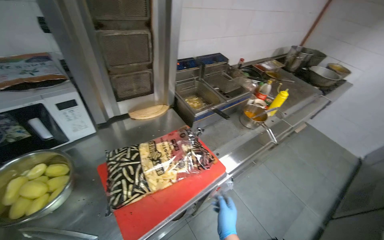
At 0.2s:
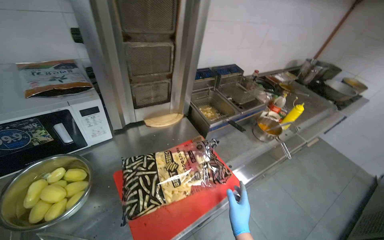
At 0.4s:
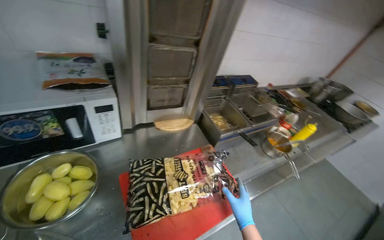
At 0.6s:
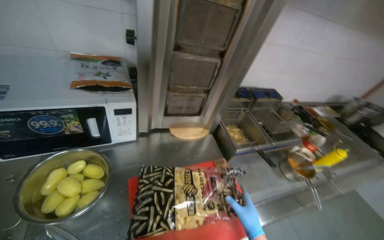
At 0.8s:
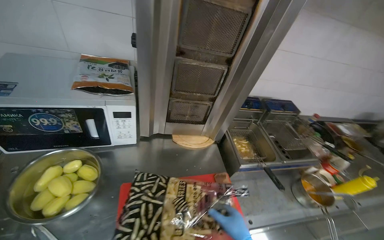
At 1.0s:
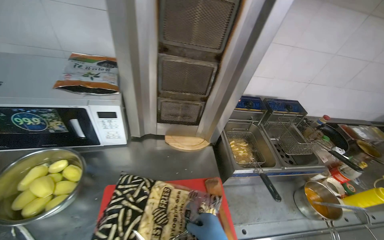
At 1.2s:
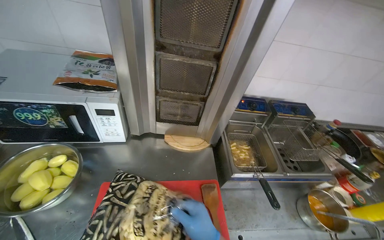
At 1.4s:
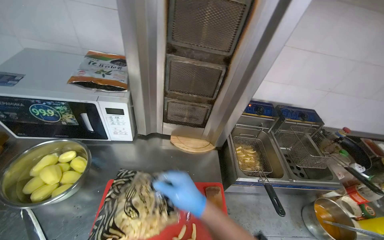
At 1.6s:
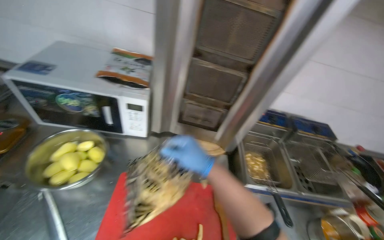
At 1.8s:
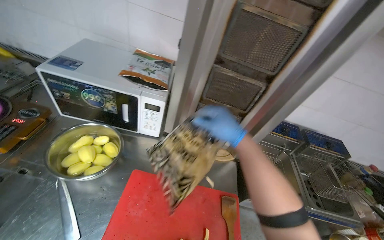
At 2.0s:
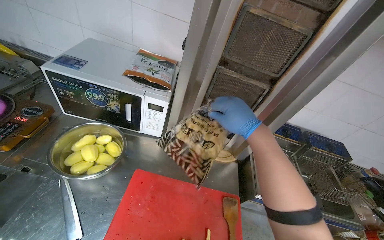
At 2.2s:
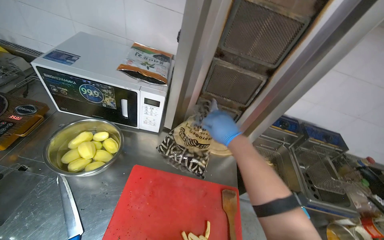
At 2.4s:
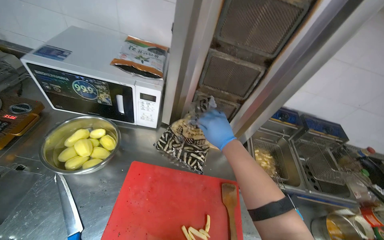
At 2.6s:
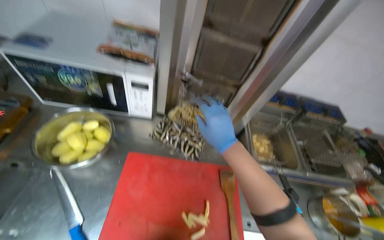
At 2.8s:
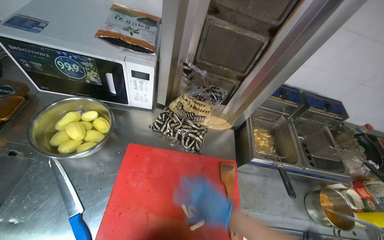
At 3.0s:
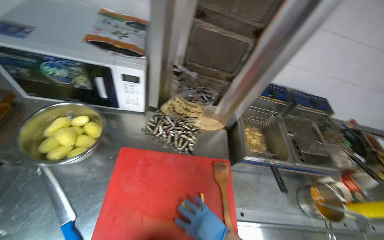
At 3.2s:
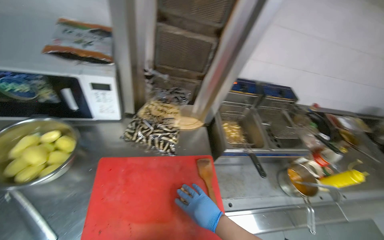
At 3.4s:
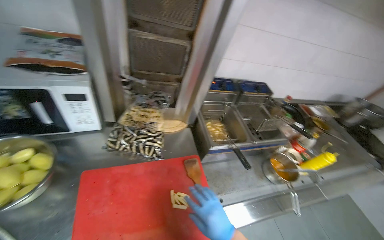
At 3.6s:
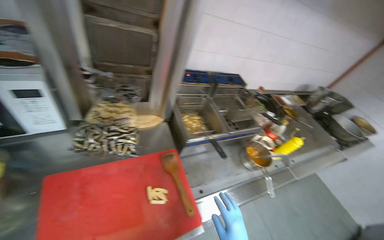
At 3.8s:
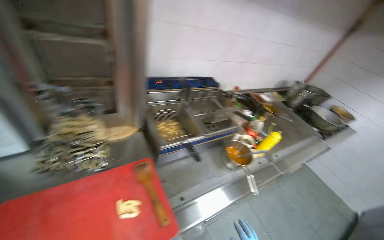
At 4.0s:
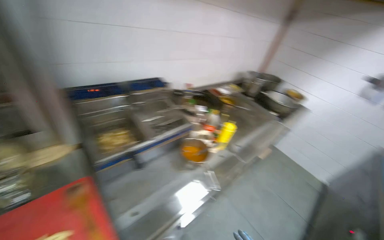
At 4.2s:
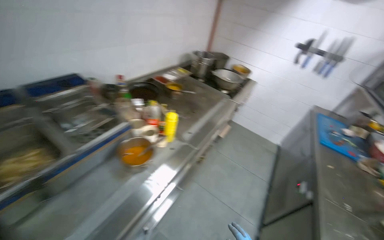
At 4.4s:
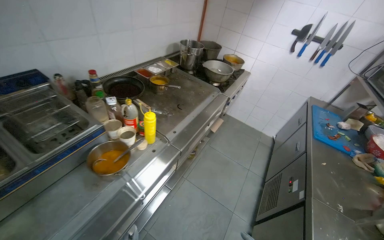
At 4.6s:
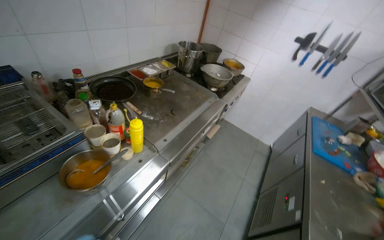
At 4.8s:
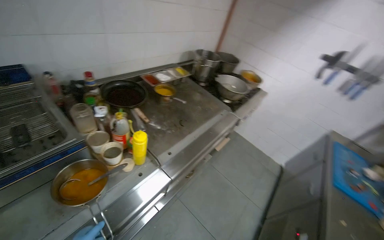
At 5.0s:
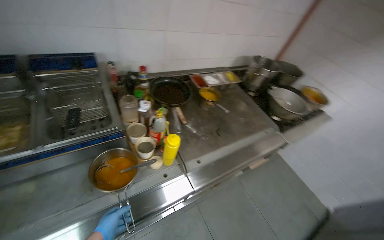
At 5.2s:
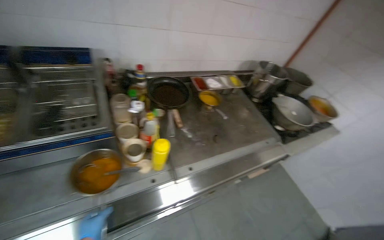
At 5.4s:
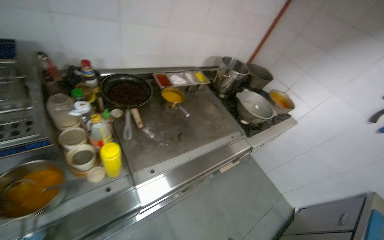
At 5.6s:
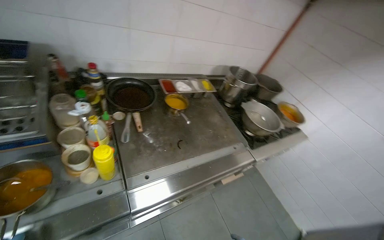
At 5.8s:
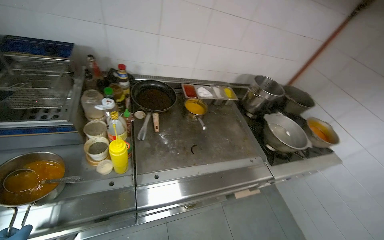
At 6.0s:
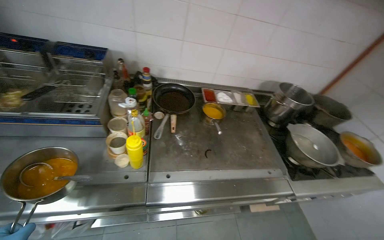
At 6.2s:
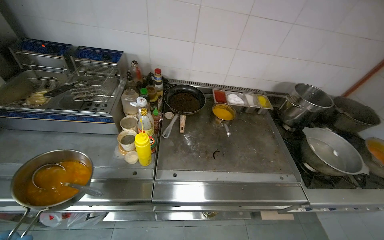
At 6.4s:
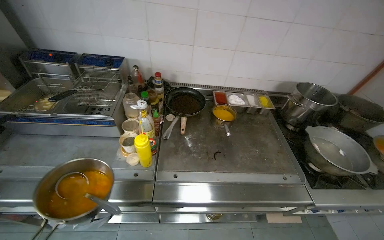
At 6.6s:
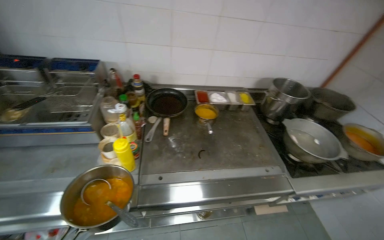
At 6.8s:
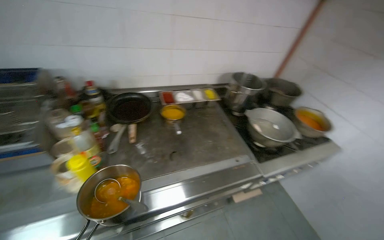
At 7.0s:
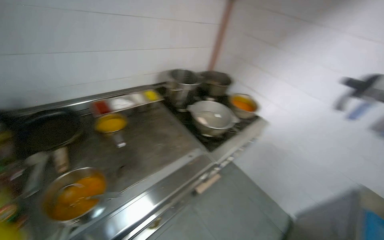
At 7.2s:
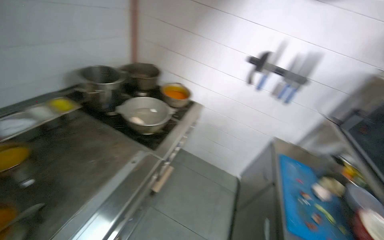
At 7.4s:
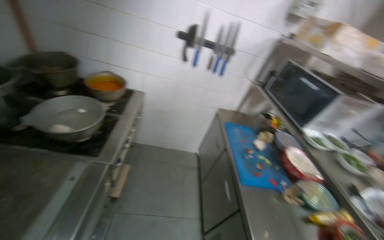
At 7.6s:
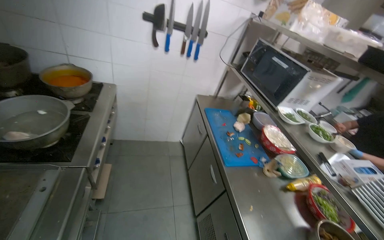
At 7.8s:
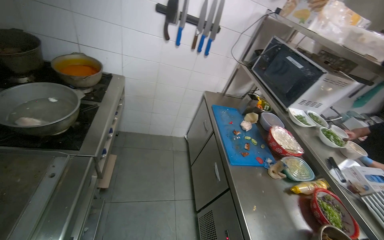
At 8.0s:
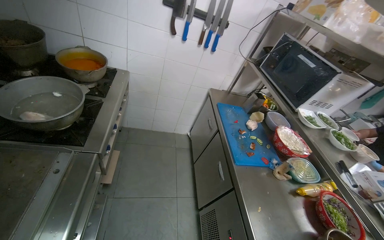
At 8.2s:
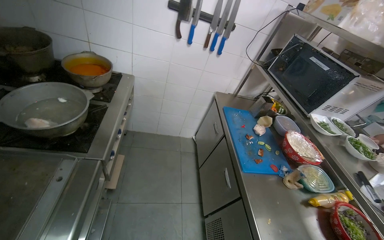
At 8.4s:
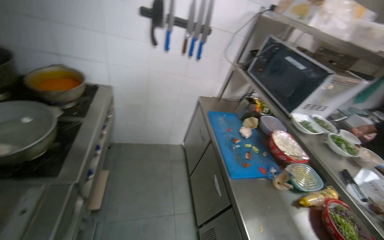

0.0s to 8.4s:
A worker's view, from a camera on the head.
Job: preparing food.
The whole recording: Placing meal and water on stove, organizing kitchen. The worker places the meal on the gas stove, organizes the kitchen area, and places water in a dish on the gas stove.
0.0s to 1.4s: The head rotates some 35 degrees to the left.
1.4s to 2.8s: The right hand goes up the picture and returns, about 20 cm each way.
2.8s to 4.2s: The camera travels approximately 60 cm. The wearer's head swings some 60 degrees to the right.
4.2s to 5.6s: The wearer moves approximately 60 cm. The wearer's head swings some 30 degrees to the left.
7.0s to 8.4s: The head turns to the right by roughly 55 degrees. The view tilts about 15 degrees downward.

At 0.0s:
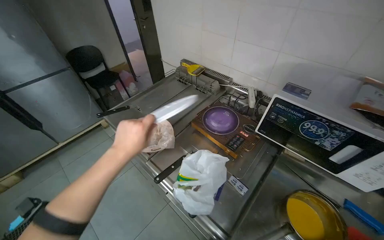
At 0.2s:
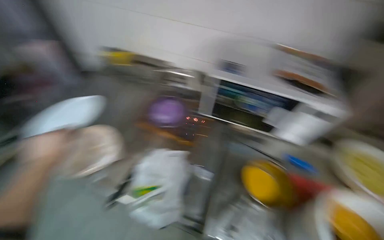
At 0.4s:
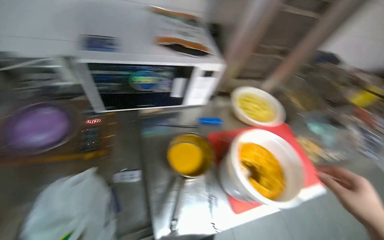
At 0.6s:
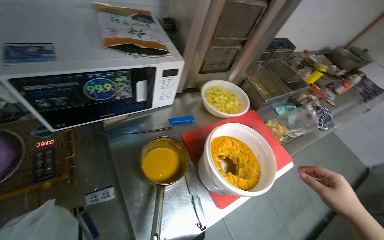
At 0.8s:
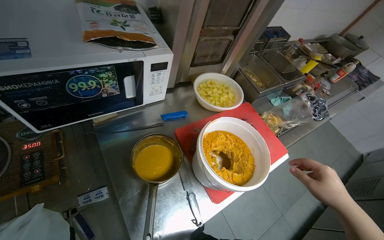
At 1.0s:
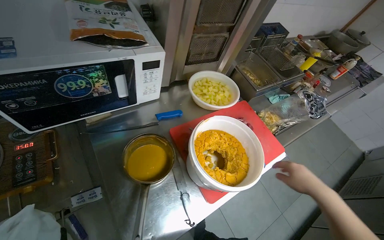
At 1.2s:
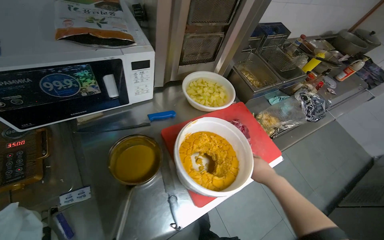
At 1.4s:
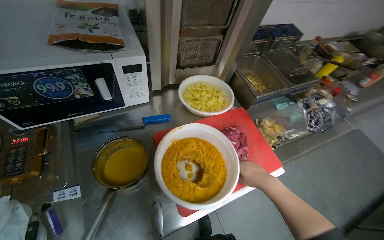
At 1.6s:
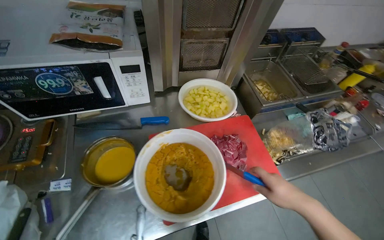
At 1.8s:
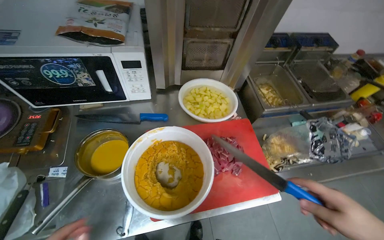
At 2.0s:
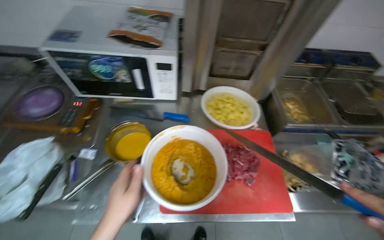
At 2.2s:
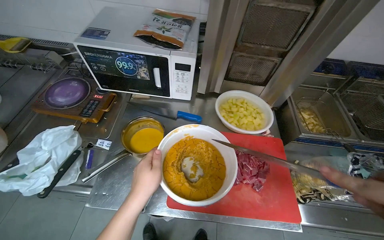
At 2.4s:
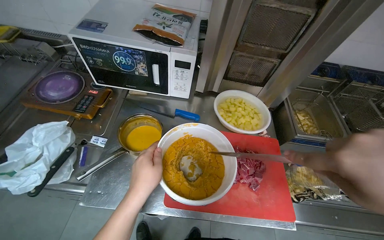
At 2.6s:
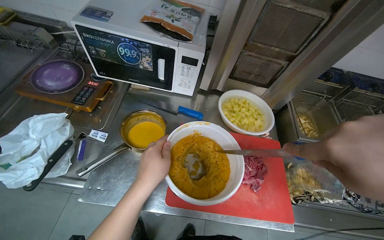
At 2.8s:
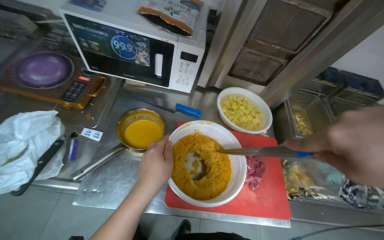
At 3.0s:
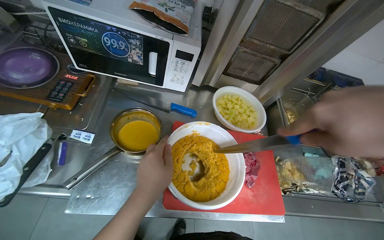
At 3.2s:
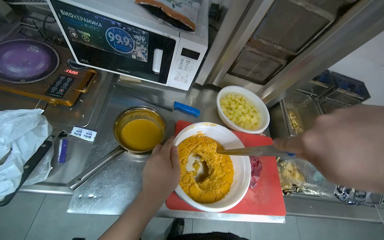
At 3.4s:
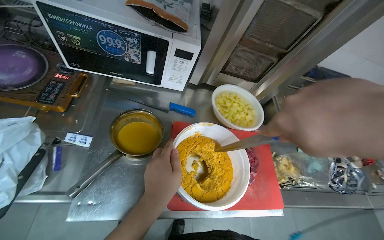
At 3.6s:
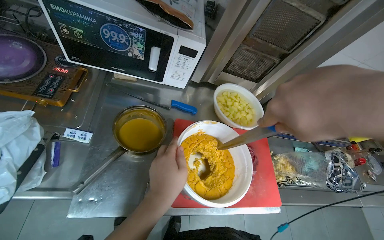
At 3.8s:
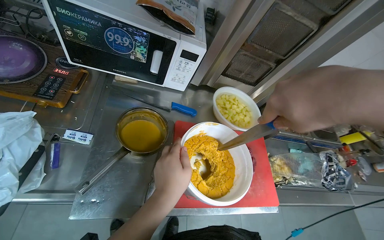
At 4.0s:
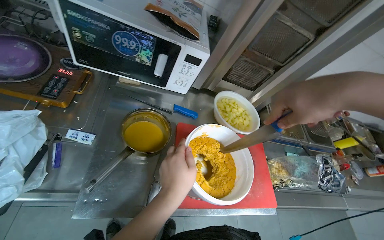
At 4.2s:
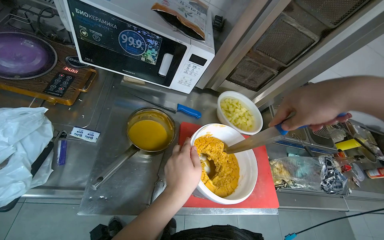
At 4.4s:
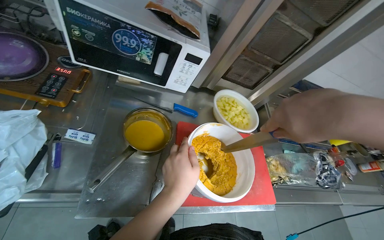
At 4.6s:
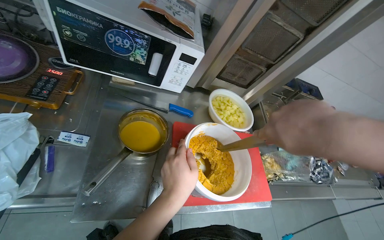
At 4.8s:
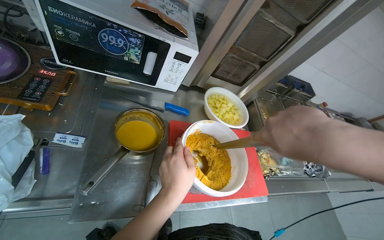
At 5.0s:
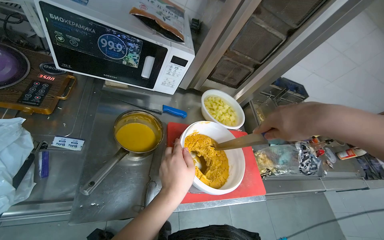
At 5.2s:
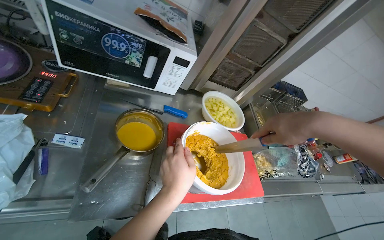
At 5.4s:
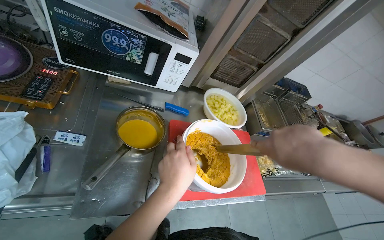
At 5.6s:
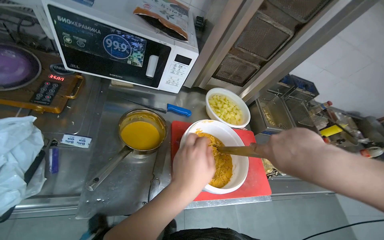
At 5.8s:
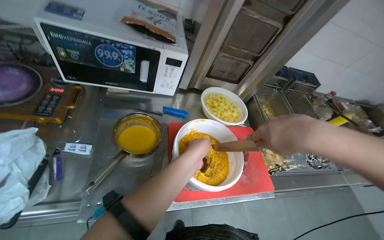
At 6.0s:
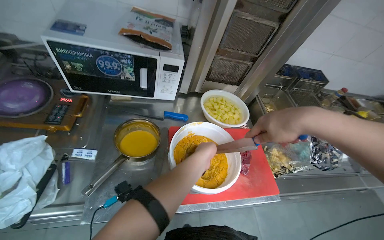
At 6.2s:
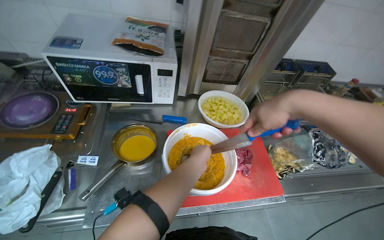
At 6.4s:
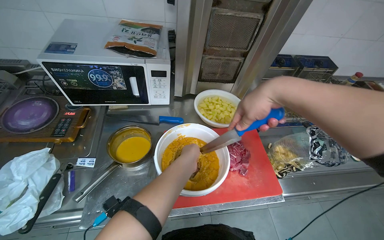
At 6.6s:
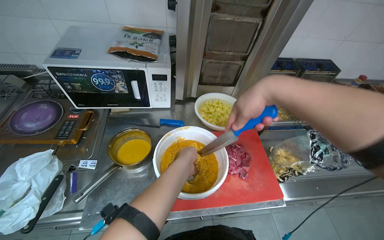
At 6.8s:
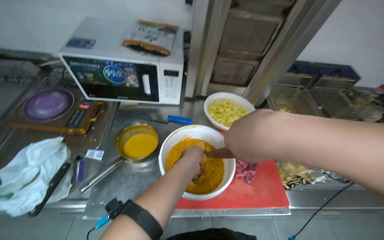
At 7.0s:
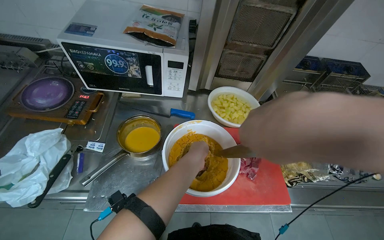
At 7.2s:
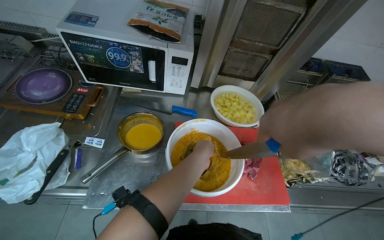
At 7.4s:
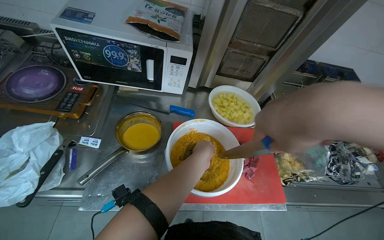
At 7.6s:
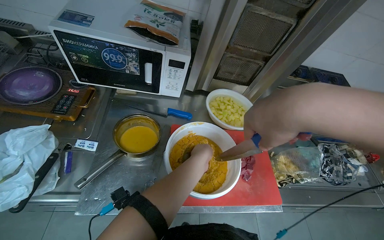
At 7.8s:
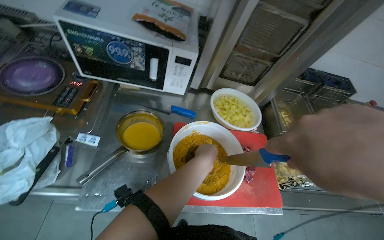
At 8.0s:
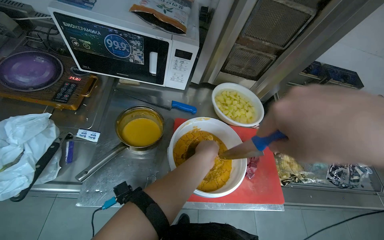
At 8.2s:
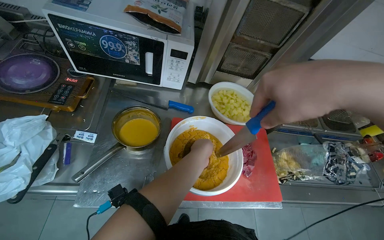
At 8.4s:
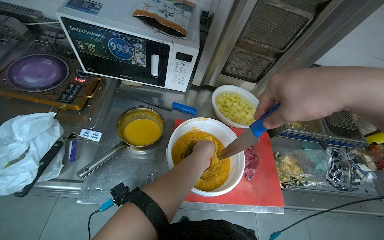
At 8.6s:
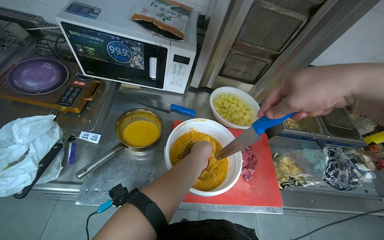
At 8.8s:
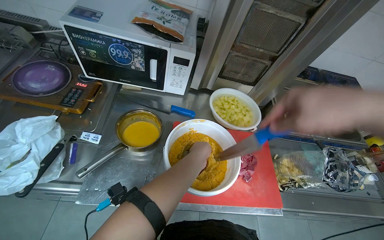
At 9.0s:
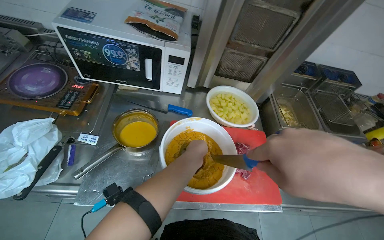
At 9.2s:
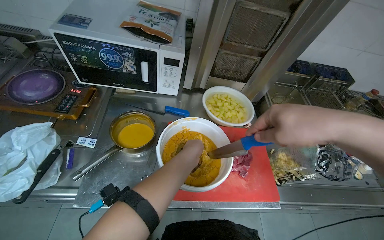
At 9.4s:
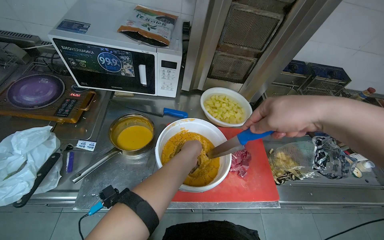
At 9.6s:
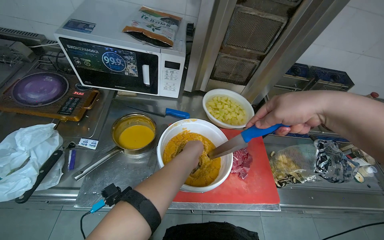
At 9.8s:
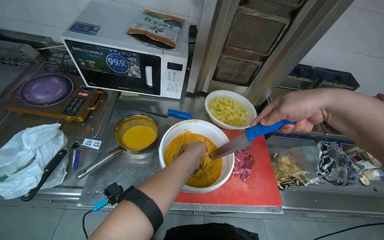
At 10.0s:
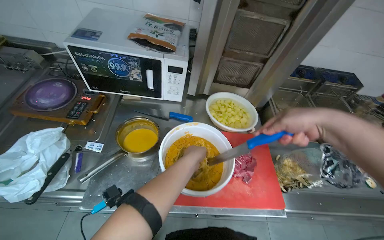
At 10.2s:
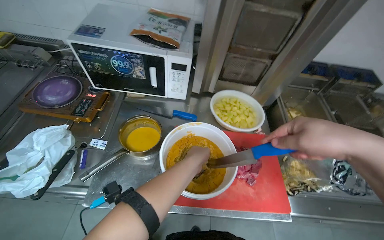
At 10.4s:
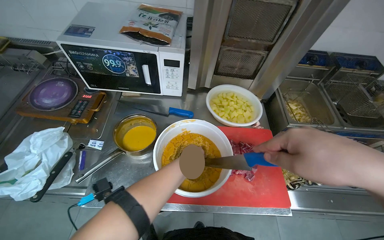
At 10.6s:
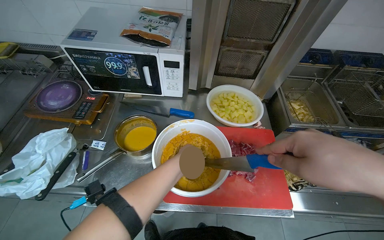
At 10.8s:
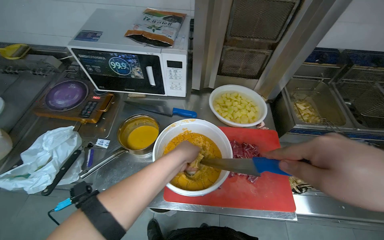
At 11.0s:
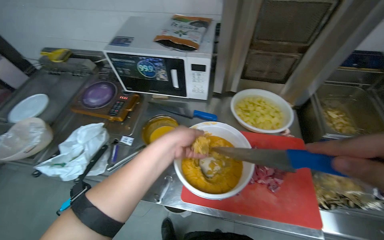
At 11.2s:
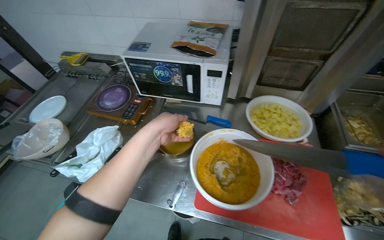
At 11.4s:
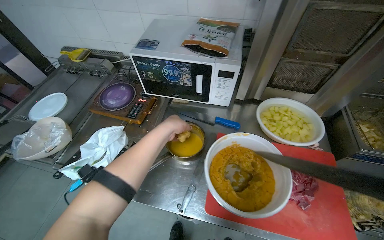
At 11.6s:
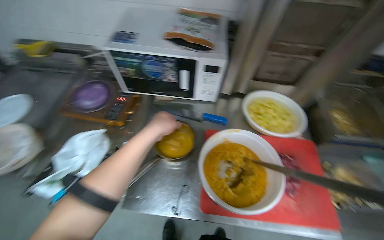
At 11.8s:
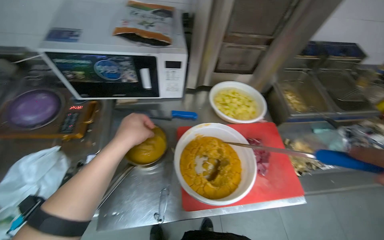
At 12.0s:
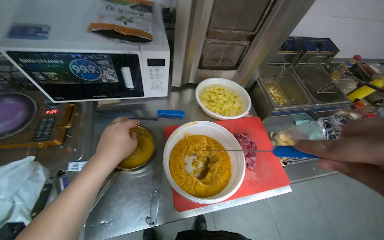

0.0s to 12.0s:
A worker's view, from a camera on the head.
Job: preparing food.
The whole recording: Mixing and seasoning paste. The worker mixes a yellow paste in a container with a knife, adding ingredients from a pot and seasoning.
0.0s to 1.6s: The head travels roughly 40 cm. The head rotates roughly 45 degrees to the right. The camera pitches downward, by about 15 degrees.
6.0s to 7.6s: The right hand is displaced nearer to the camera by about 10 cm.
9.0s to 10.4s: The right hand moves roughly 15 cm farther from the camera and comes back.
